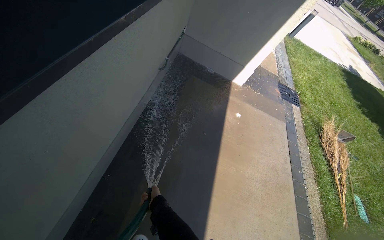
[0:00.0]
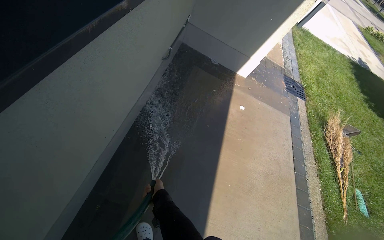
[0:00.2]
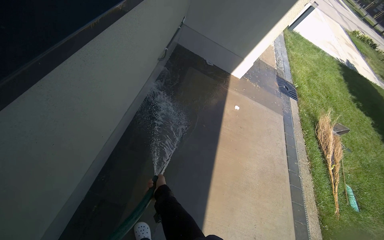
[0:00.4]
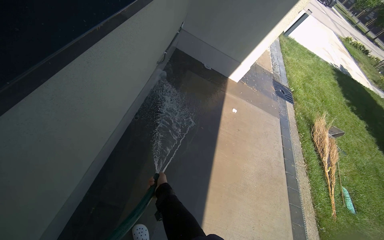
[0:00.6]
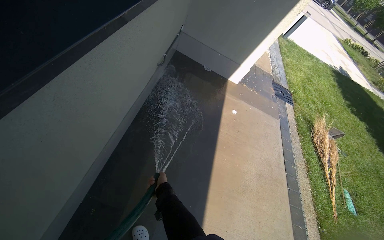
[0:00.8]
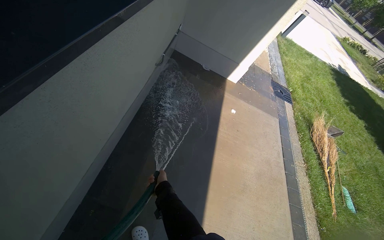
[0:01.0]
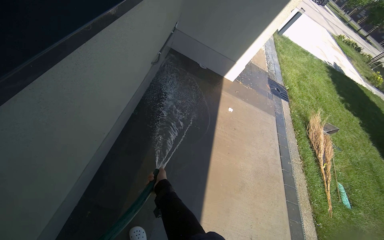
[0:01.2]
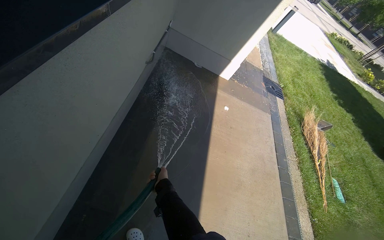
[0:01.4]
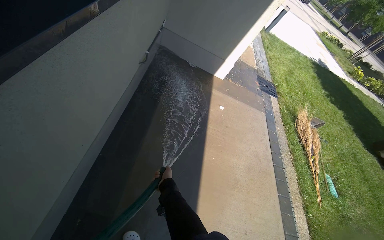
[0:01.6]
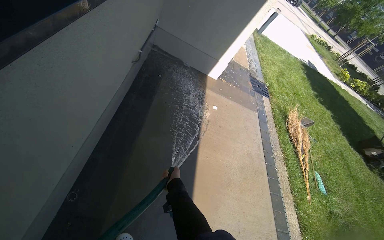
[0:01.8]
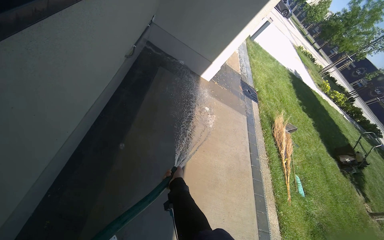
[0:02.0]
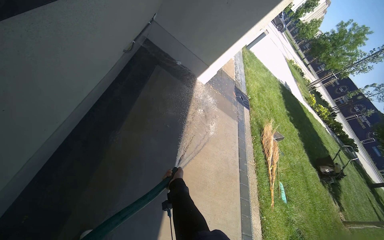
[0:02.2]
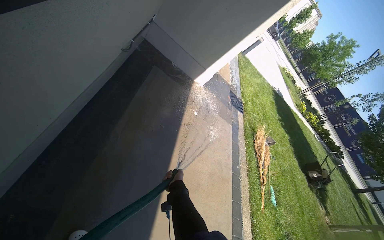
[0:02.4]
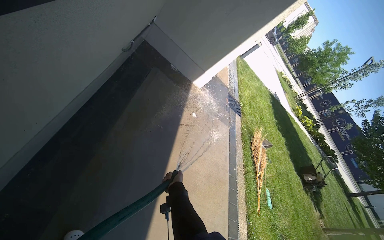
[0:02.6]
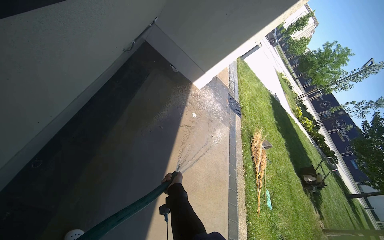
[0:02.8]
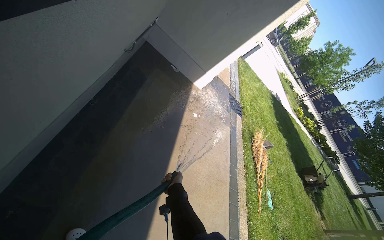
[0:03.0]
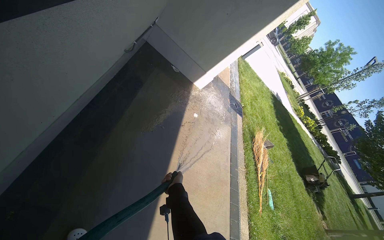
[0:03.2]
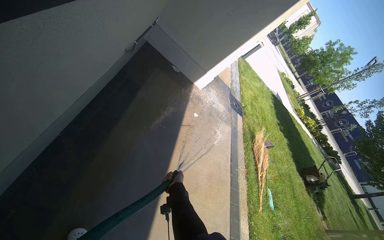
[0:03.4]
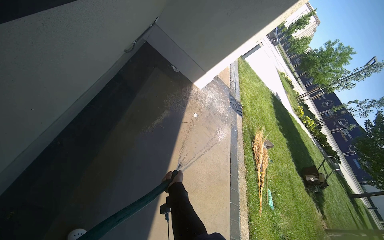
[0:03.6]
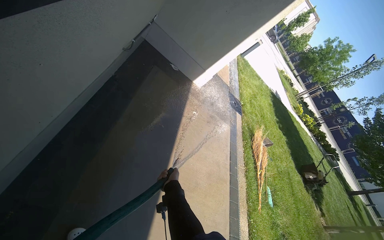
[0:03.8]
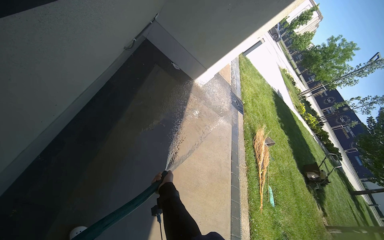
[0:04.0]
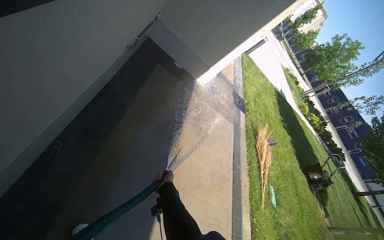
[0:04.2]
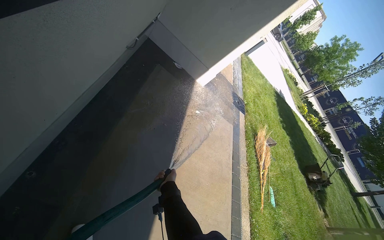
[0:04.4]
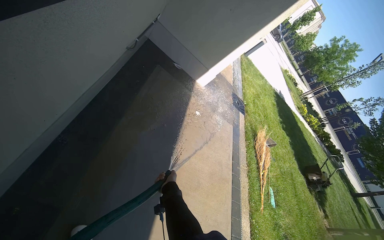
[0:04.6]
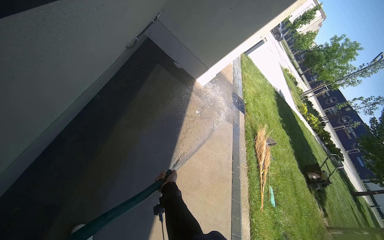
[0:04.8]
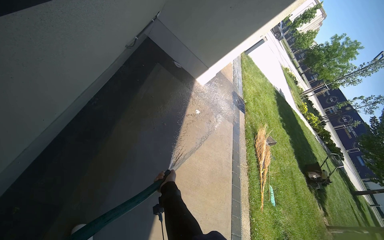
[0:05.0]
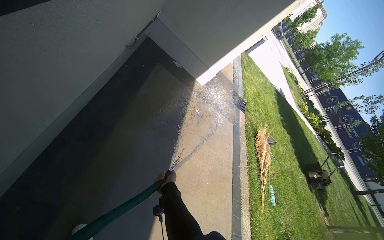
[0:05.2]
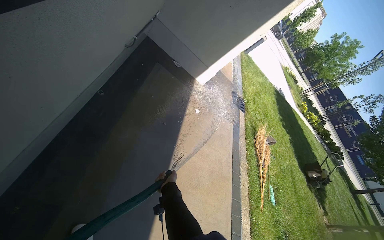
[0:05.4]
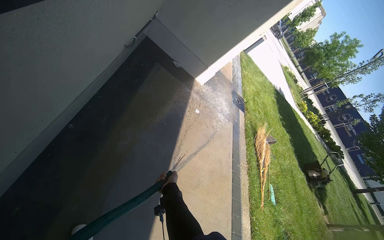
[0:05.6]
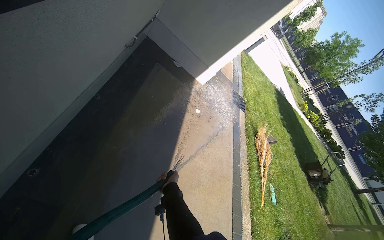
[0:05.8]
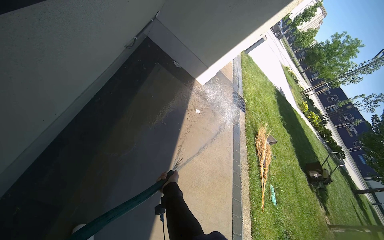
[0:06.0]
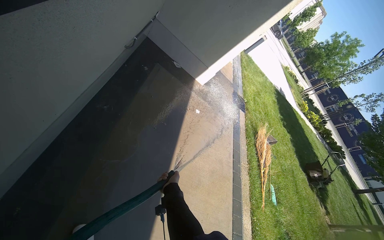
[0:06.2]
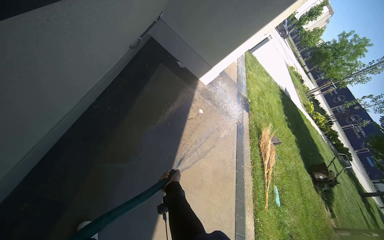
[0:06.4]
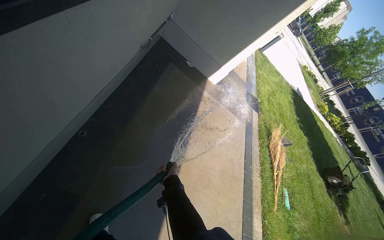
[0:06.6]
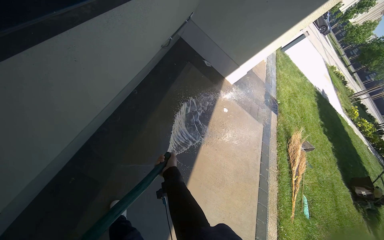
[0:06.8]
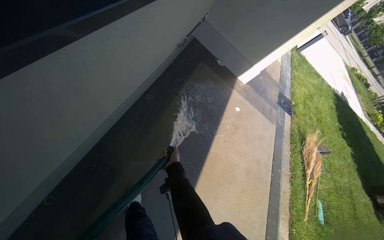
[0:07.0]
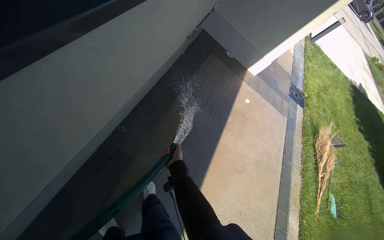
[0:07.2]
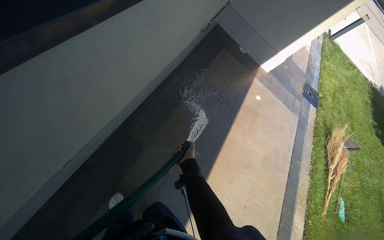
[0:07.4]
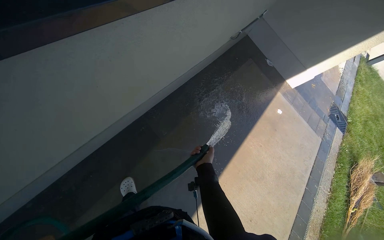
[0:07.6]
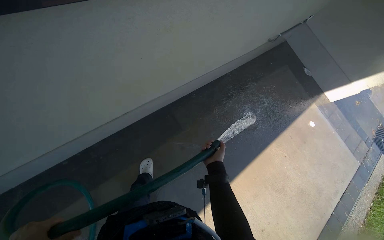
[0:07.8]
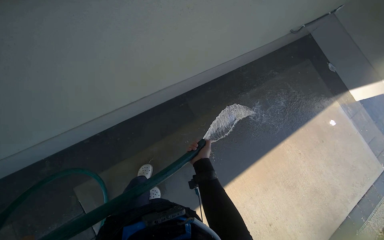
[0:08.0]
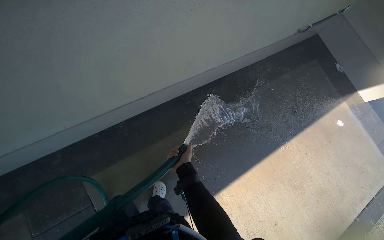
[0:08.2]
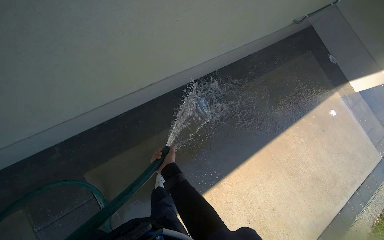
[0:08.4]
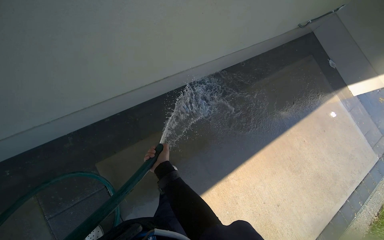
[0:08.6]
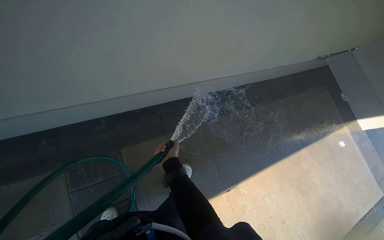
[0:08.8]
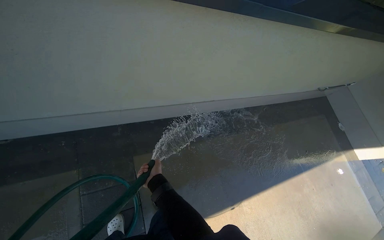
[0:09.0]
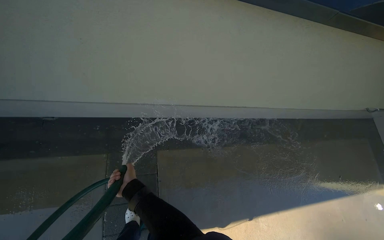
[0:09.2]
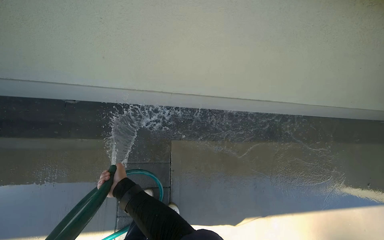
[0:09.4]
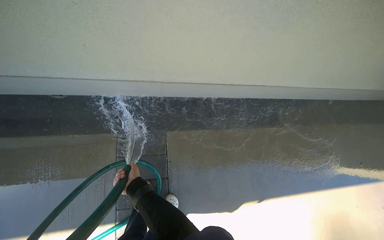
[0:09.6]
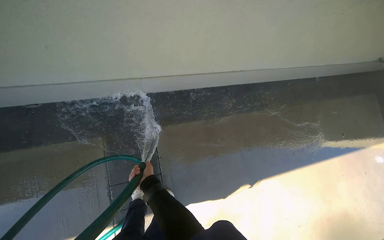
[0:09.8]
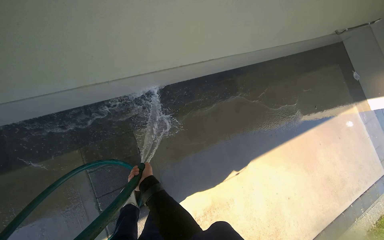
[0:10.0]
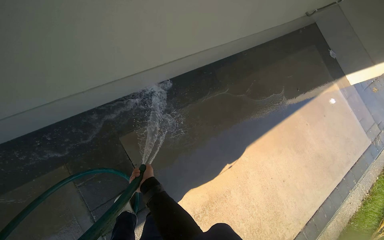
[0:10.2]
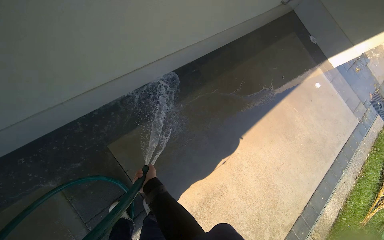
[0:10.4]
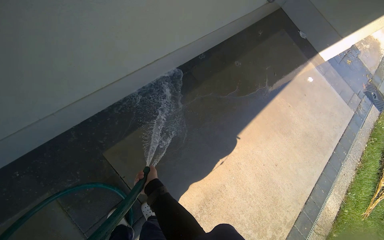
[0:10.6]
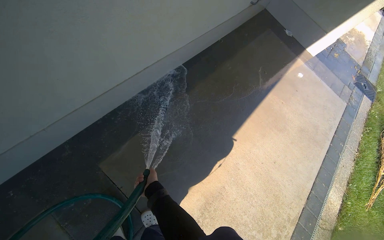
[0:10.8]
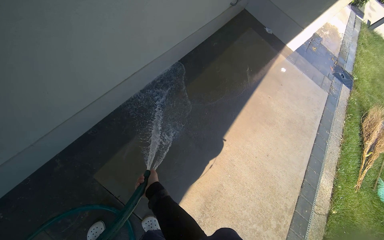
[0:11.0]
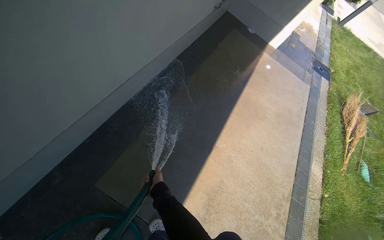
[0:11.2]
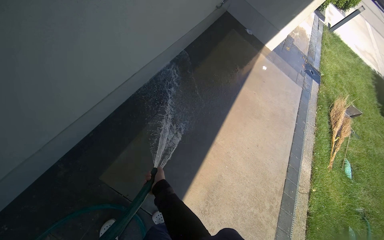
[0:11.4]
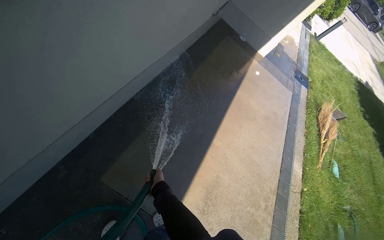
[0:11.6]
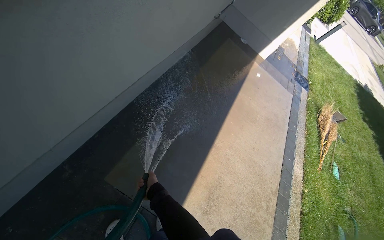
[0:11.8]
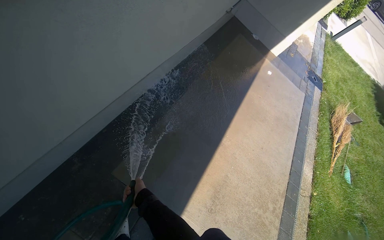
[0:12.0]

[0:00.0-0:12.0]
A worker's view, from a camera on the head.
Job: wiping surfaces.
The whole recording: Spraying water on sidewalk. The worker sprays water onto the sidewalk using a hose.
0:06.0 to 0:07.6: The wearer's head swings roughly 30 degrees to the left.
0:07.6 to 0:09.0: The head travels roughly 90 cm. The wearer looks about 10 degrees further upward. Everything in view rotates about 30 degrees clockwise.

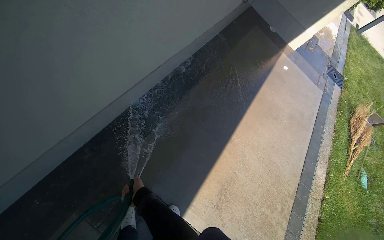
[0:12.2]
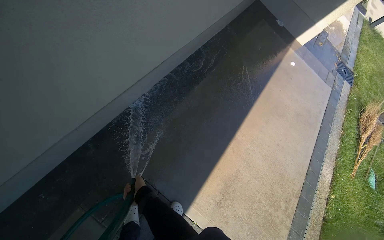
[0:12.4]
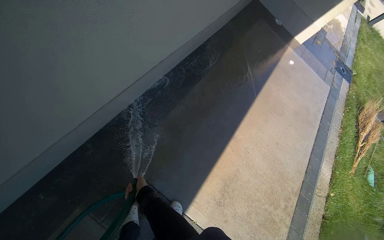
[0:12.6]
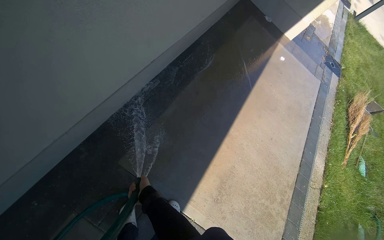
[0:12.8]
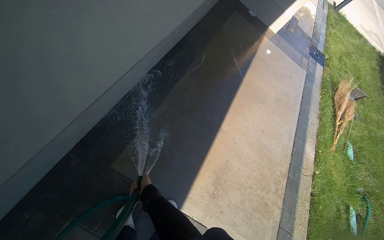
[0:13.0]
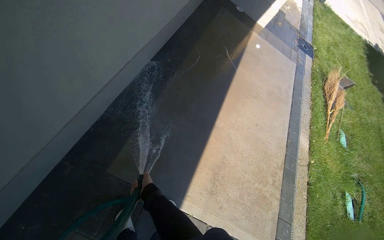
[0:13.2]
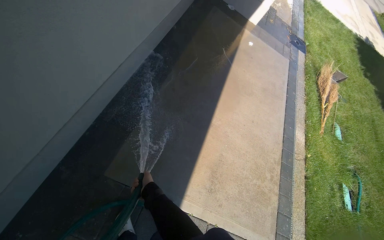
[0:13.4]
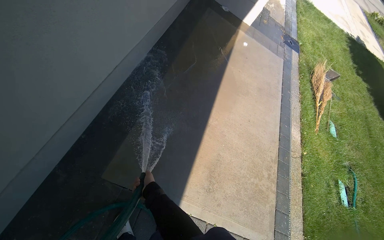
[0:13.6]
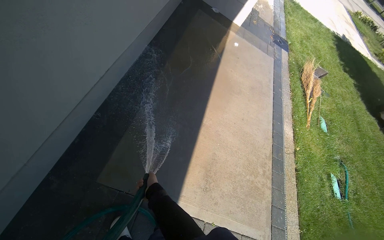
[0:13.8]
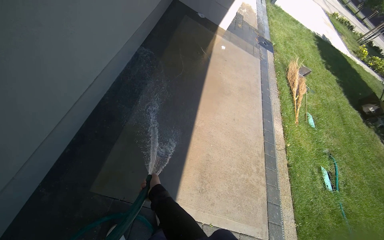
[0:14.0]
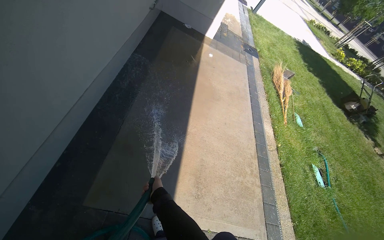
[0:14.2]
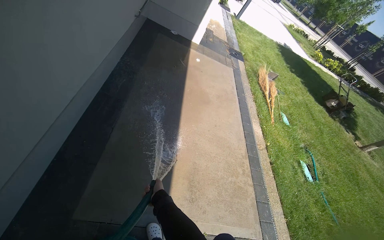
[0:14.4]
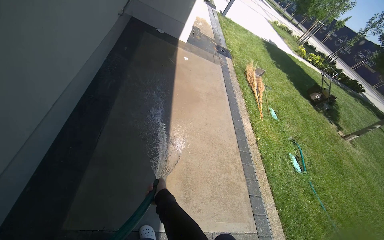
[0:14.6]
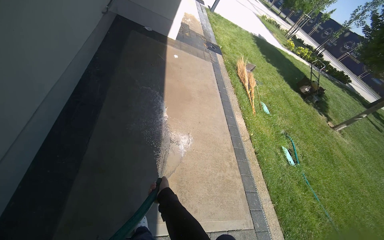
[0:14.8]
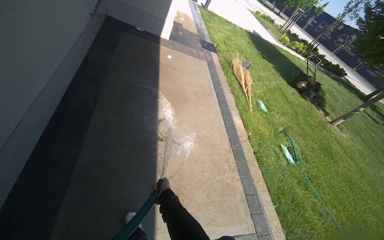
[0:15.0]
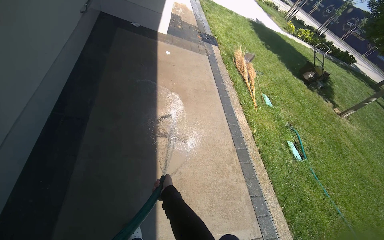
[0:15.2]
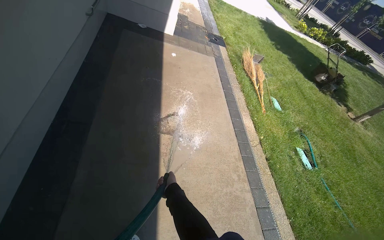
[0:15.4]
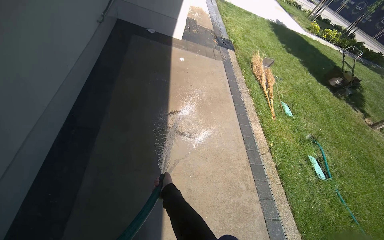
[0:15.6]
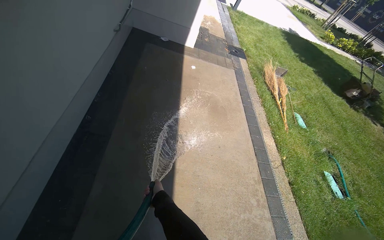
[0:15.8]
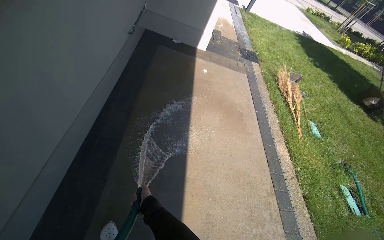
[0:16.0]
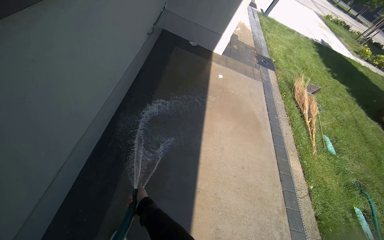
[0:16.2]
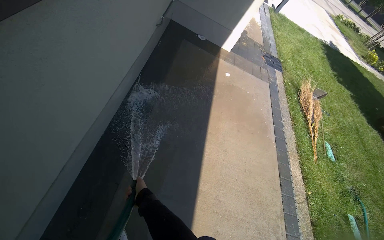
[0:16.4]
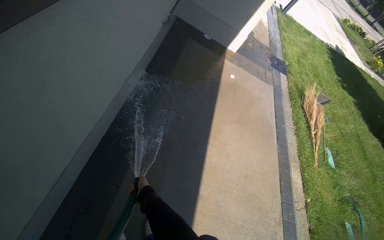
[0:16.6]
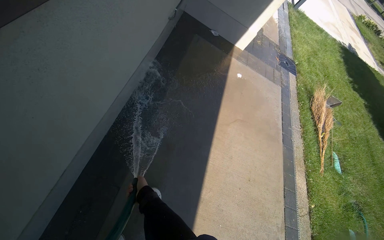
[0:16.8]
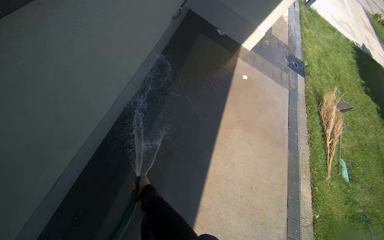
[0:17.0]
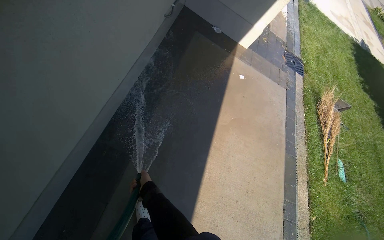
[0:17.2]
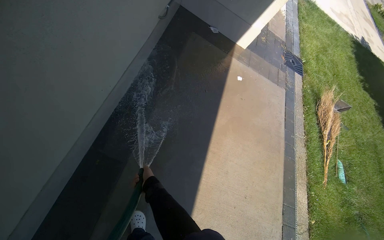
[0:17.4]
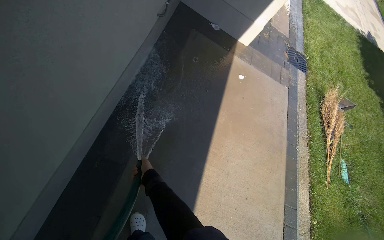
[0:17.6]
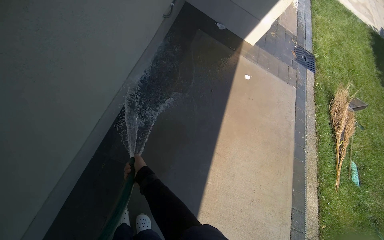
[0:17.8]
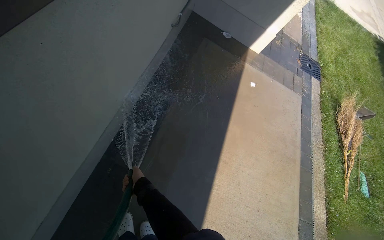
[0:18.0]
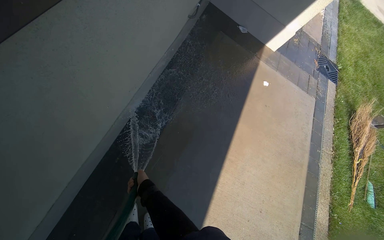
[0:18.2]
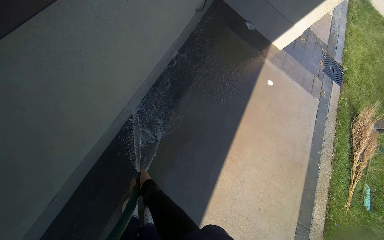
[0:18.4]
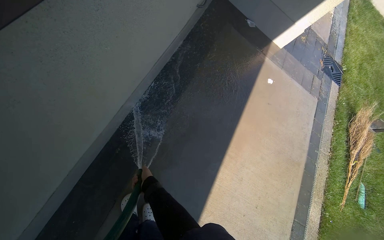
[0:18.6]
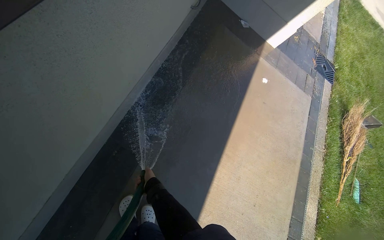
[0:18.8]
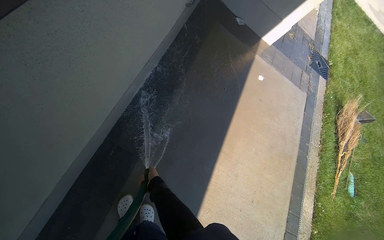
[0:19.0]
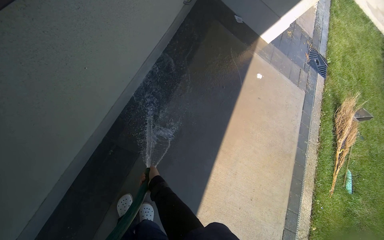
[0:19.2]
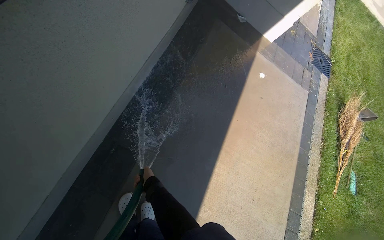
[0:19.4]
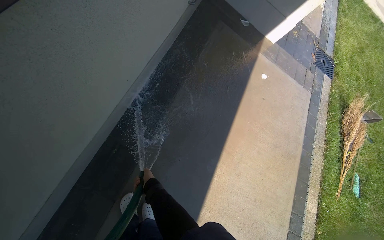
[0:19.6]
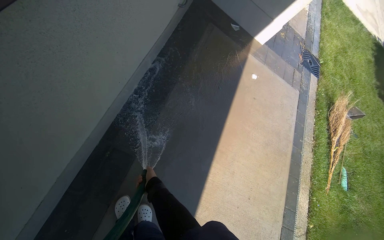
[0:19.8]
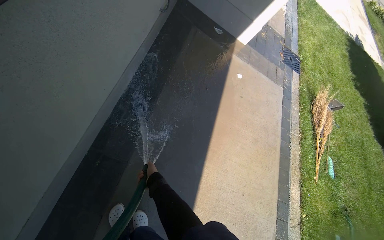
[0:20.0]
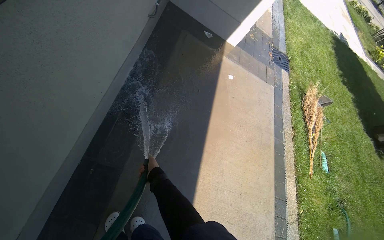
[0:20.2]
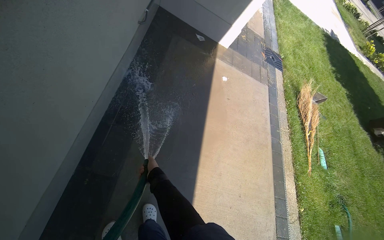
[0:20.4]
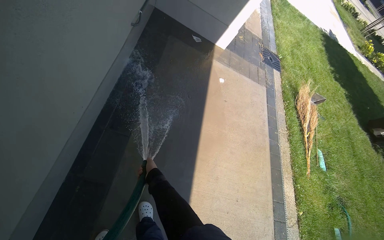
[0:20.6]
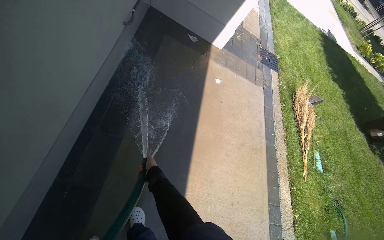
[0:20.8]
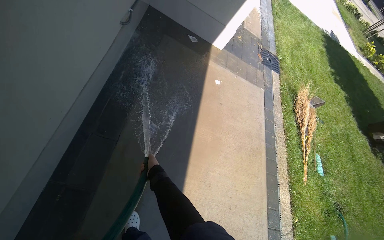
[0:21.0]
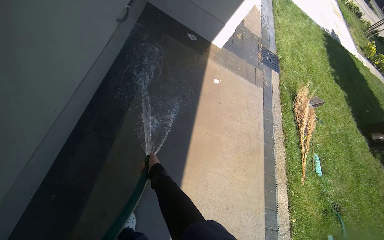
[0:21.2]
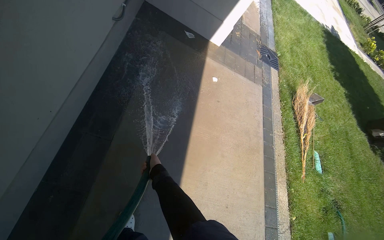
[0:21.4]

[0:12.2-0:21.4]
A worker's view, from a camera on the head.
Job: wiping surfaces.
The whole recording: Spraying water on sidewalk. The worker sprays water onto the sidewalk using a hose.
0:13.8 to 0:15.2: The wearer looks roughly 25 degrees further to the right. The right hand travels to the right by roughly 25 cm.
0:15.2 to 0:16.8: The camera travels approximately 70 cm. The head turns to the left by roughly 25 degrees.
0:16.8 to 0:18.4: The right hand shifts roughly 25 cm farther from the camera.
0:18.4 to 0:19.8: The right hand goes some 10 cm nearer to the camera.
0:19.8 to 0:21.4: The right hand shifts about 20 cm up the picture.
